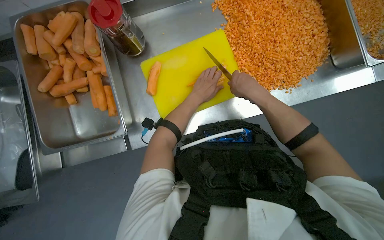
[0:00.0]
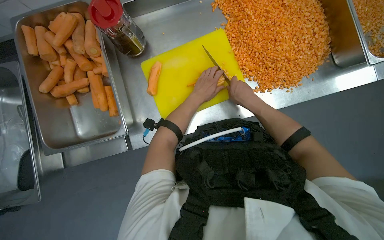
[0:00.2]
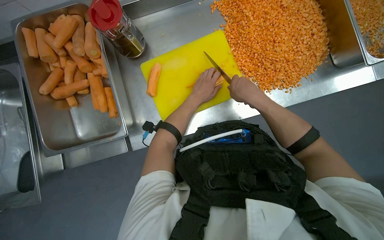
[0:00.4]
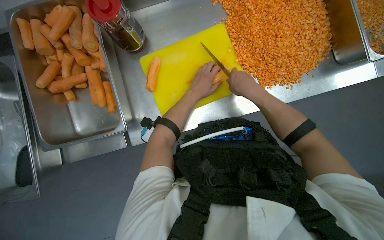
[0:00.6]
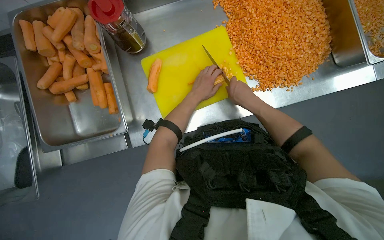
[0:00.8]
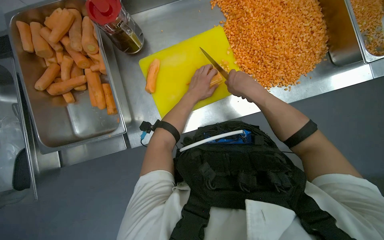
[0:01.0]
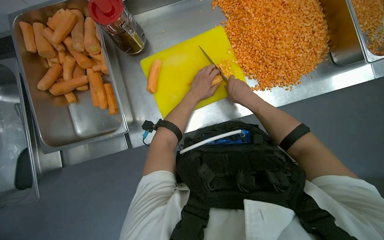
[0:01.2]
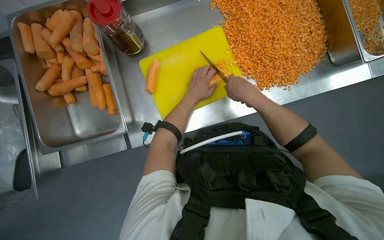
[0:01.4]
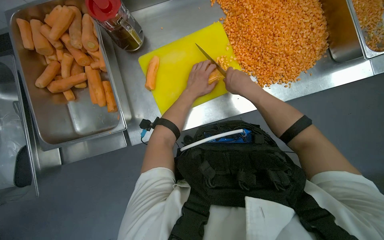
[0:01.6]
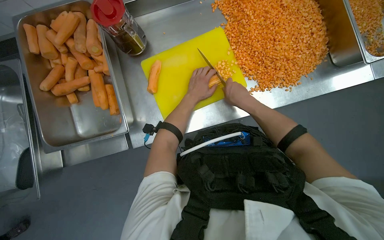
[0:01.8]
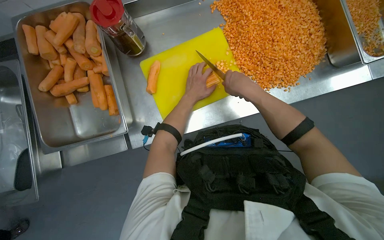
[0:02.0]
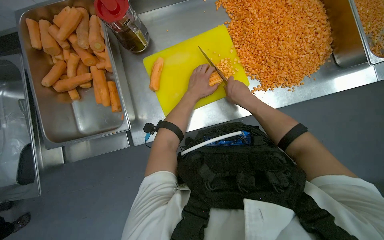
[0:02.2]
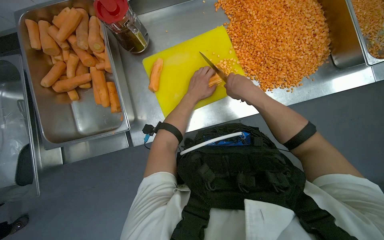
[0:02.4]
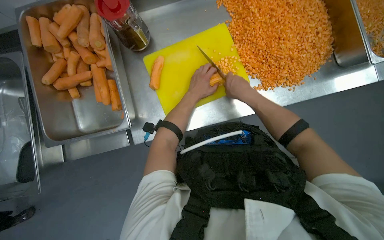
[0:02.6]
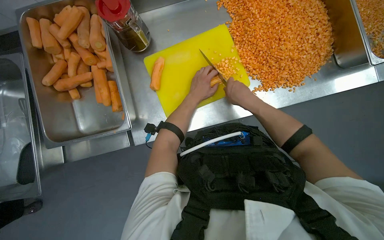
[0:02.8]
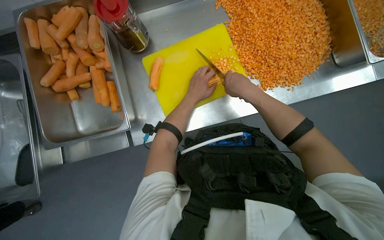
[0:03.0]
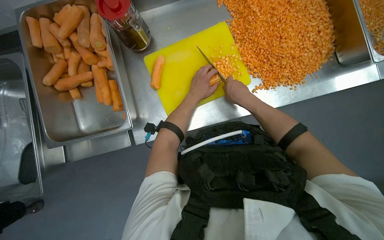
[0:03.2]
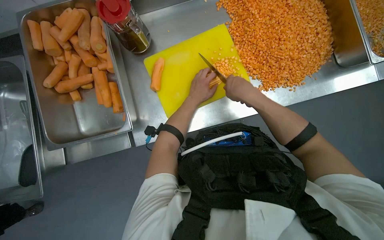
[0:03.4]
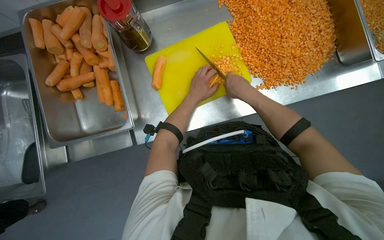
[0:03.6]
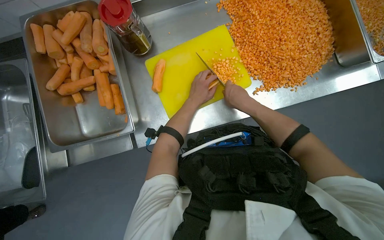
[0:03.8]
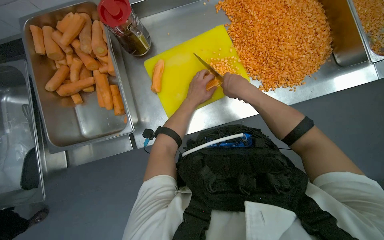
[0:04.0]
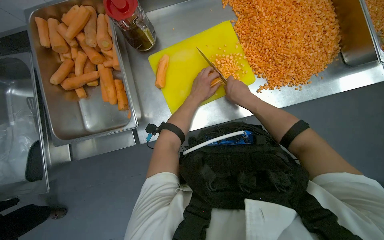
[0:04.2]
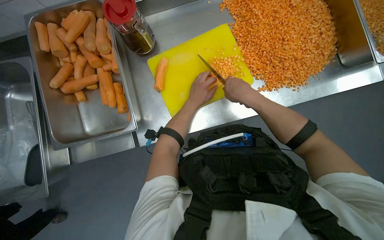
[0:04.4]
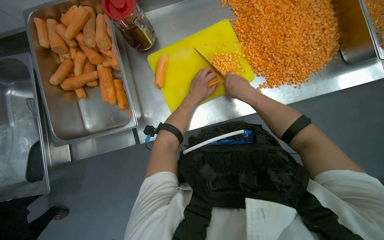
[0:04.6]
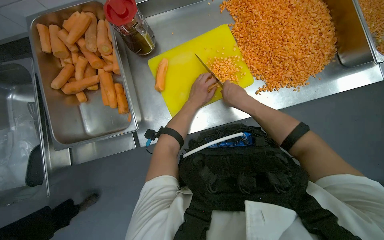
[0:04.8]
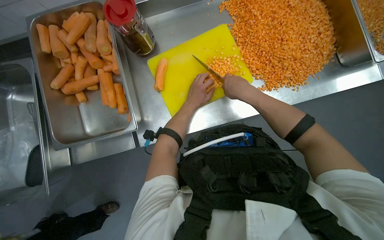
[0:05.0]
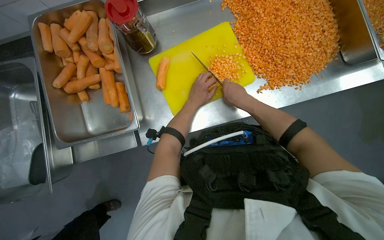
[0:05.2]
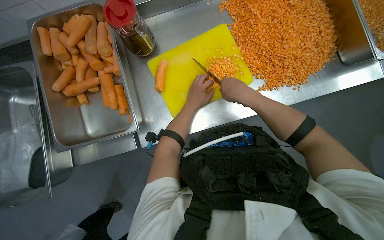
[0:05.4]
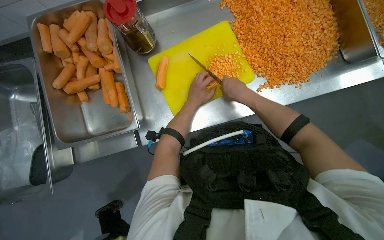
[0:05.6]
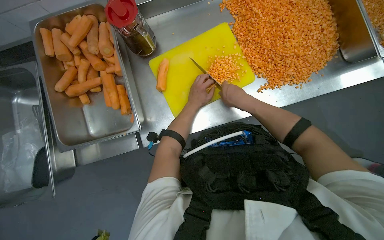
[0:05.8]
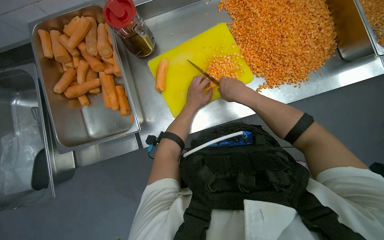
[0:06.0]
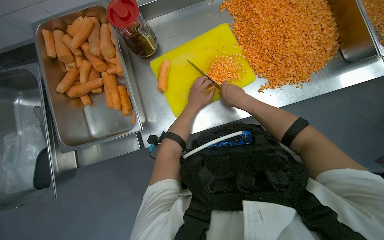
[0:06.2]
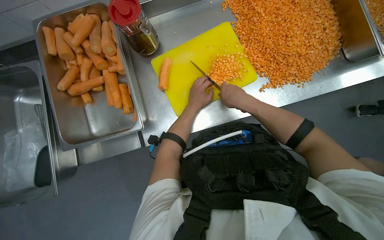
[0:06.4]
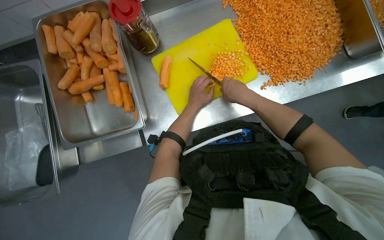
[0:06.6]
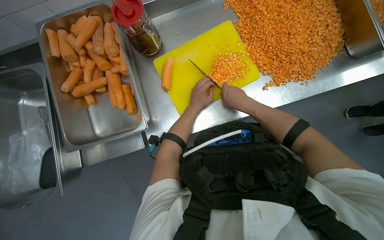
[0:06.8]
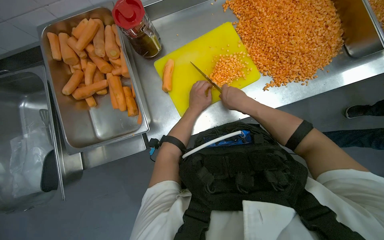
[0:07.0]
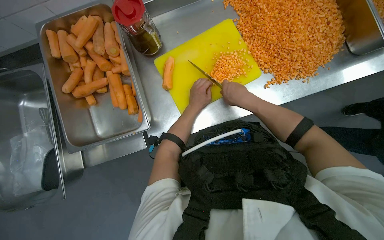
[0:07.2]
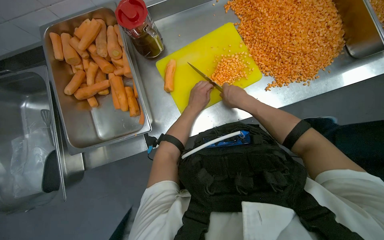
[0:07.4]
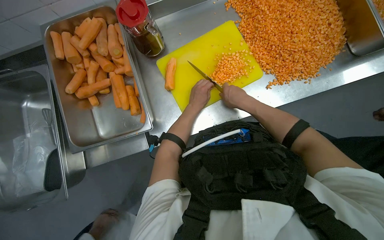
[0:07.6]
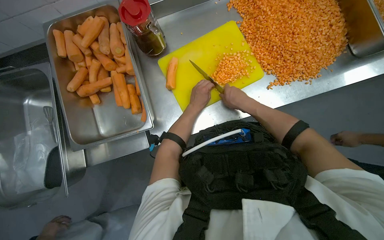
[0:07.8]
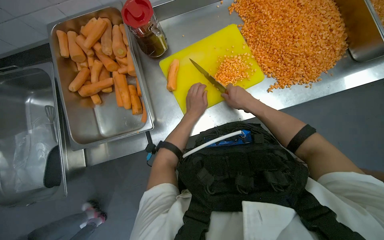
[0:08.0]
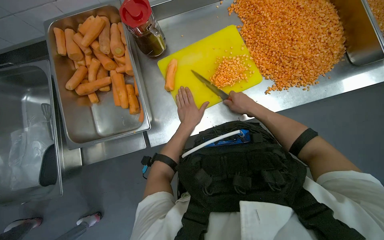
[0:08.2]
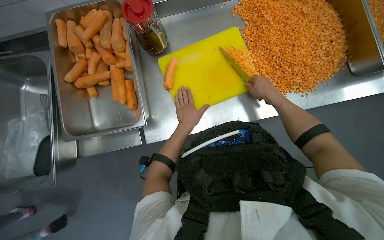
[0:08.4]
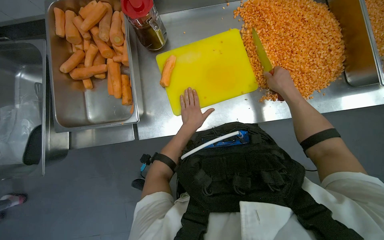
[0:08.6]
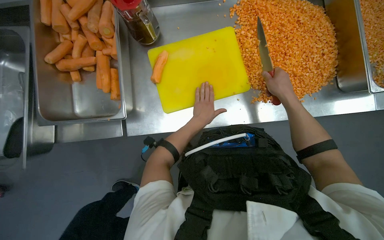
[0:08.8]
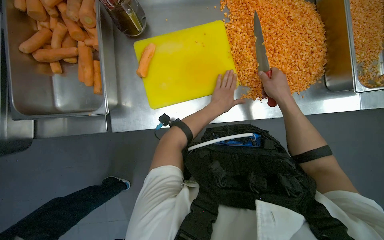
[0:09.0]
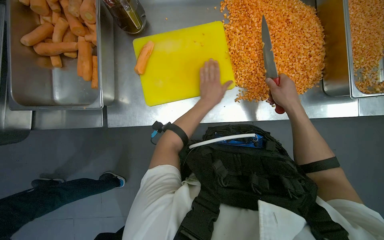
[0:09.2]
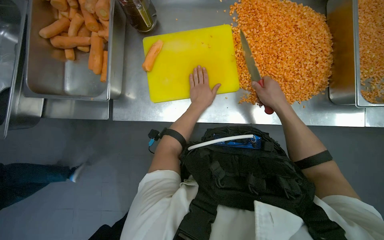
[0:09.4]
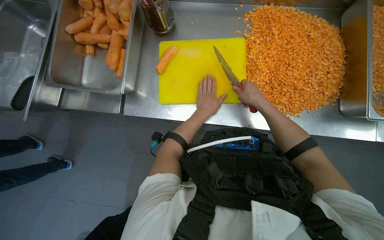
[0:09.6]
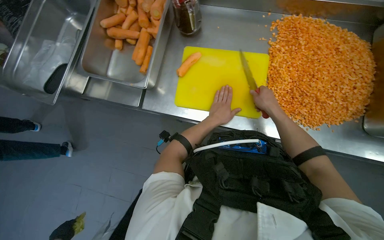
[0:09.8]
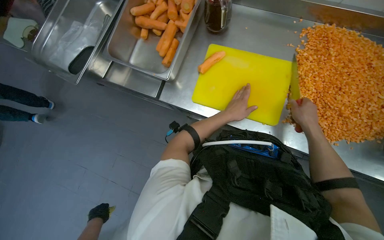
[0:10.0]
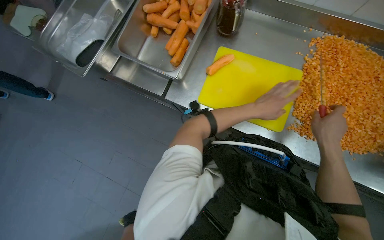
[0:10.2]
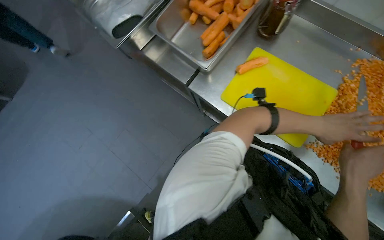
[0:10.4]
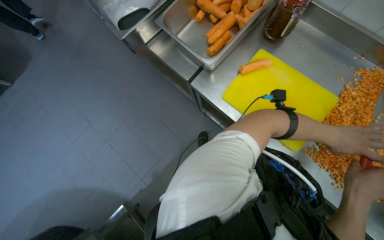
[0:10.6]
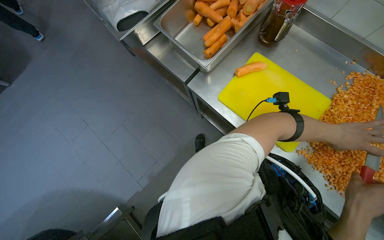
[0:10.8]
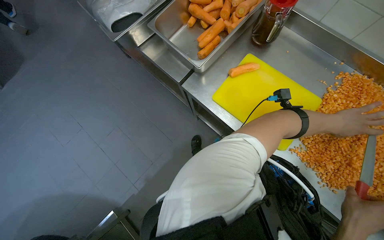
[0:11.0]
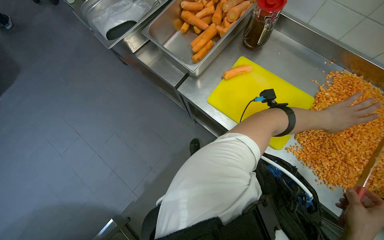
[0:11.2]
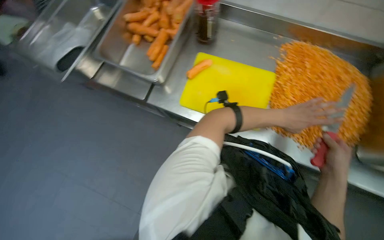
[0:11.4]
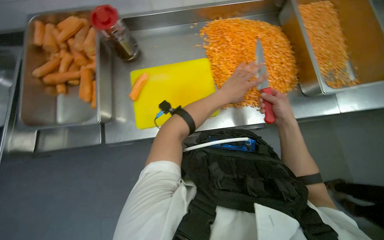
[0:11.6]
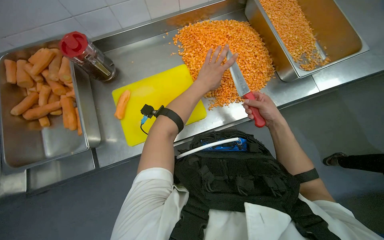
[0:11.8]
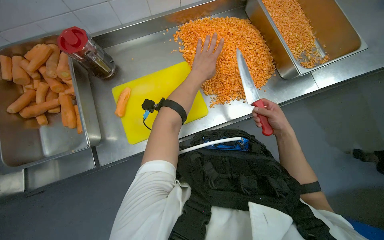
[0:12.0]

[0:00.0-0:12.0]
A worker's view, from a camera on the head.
Job: preparing food.
The whole recording: Dicing carrots on cutting board. The worker dices carrots on a yellow cutting board and scrapes them into a metal tray.
0:00.0 to 0:06.0: The hands make small movements and keep their place.
0:06.0 to 0:07.6: The hands are busy where they are.
0:07.6 to 0:09.0: Both hands move to the right, about 20 cm.
0:09.0 to 0:10.4: The head turns to the left by some 45 degrees.
0:10.4 to 0:12.0: The head turns to the right by some 60 degrees.

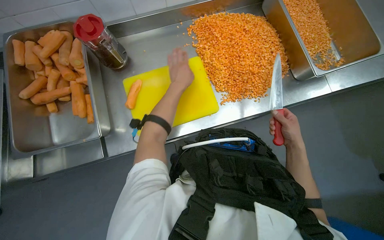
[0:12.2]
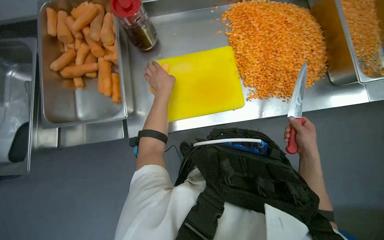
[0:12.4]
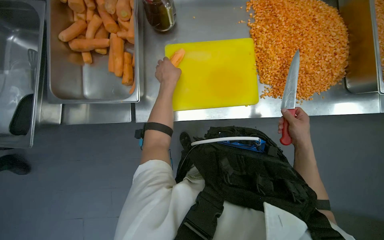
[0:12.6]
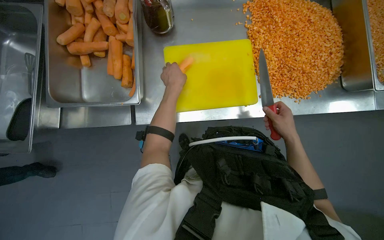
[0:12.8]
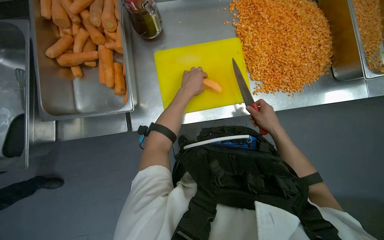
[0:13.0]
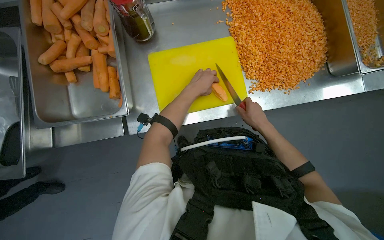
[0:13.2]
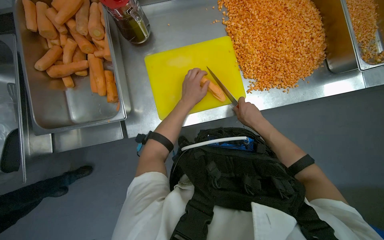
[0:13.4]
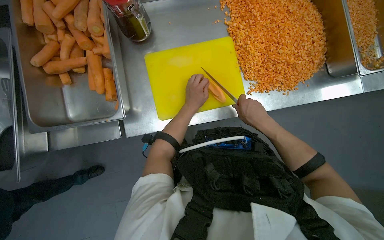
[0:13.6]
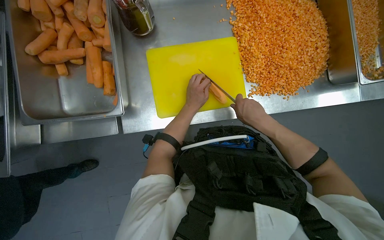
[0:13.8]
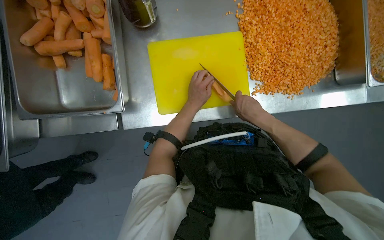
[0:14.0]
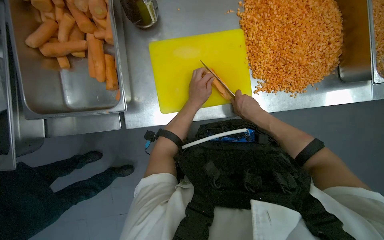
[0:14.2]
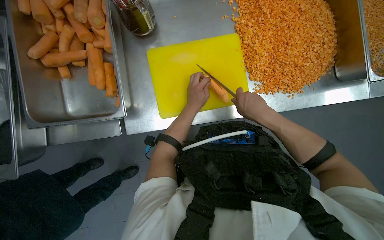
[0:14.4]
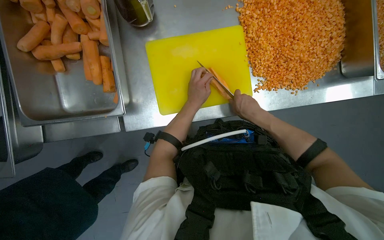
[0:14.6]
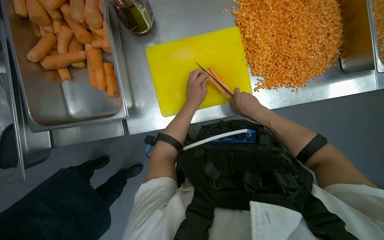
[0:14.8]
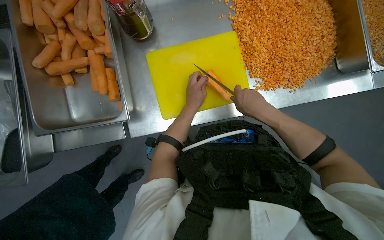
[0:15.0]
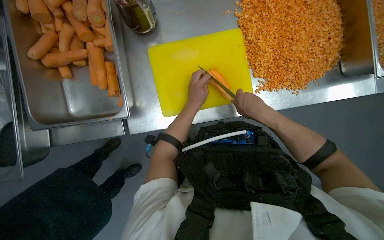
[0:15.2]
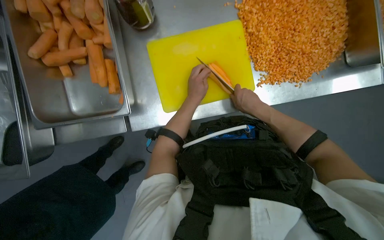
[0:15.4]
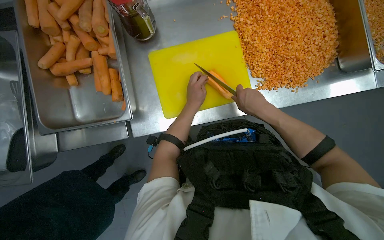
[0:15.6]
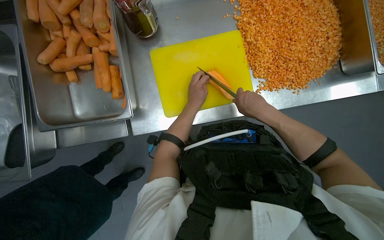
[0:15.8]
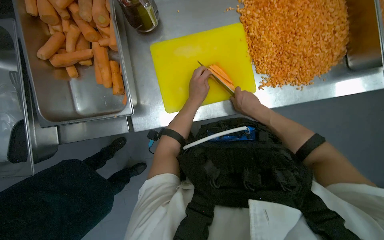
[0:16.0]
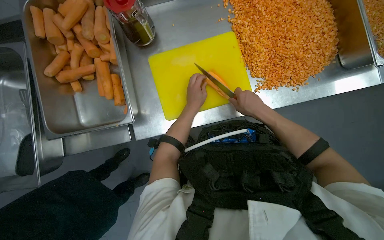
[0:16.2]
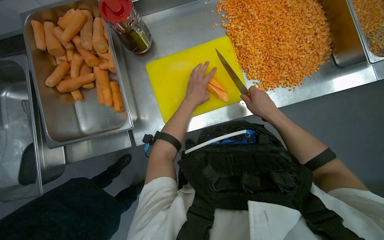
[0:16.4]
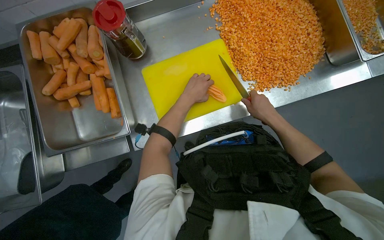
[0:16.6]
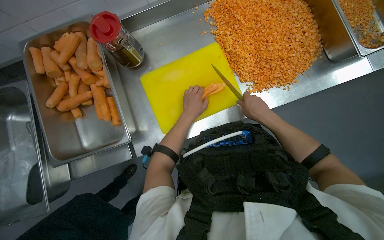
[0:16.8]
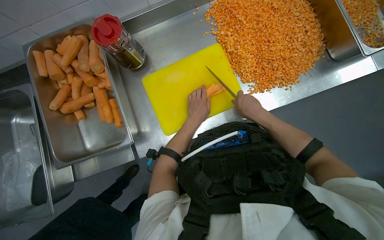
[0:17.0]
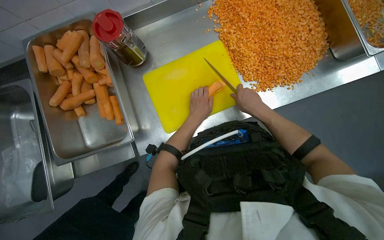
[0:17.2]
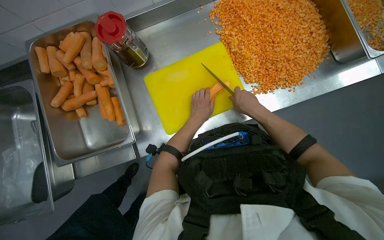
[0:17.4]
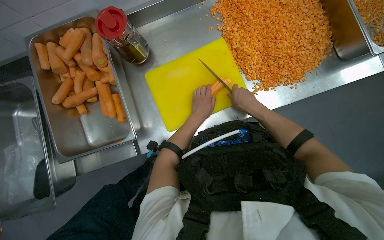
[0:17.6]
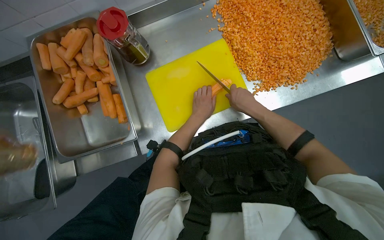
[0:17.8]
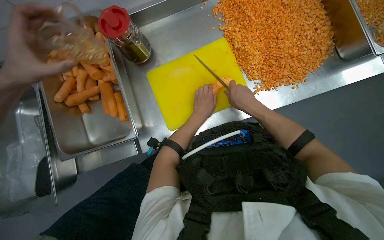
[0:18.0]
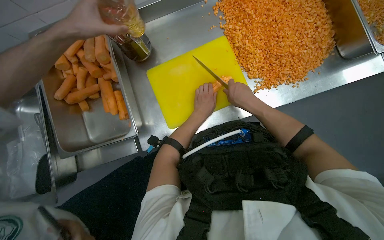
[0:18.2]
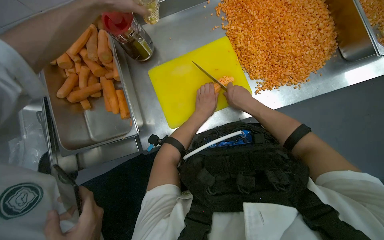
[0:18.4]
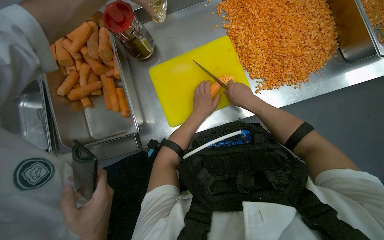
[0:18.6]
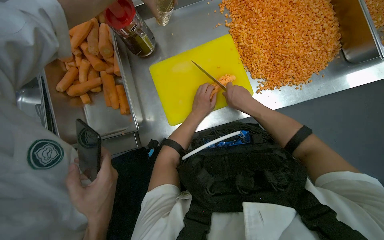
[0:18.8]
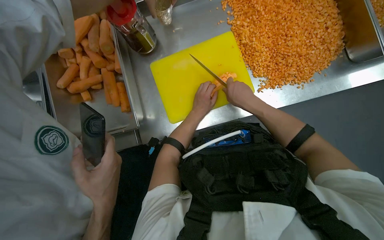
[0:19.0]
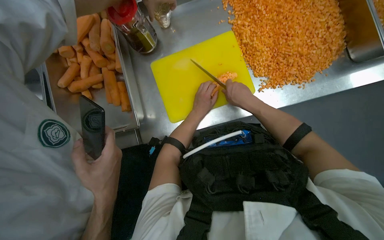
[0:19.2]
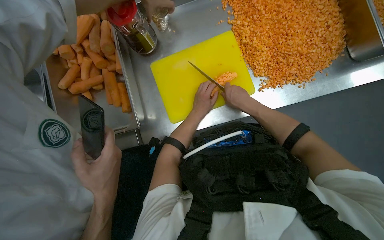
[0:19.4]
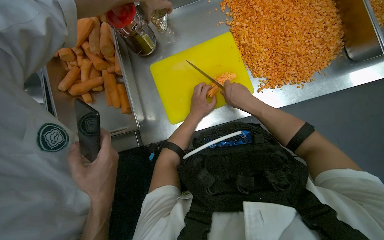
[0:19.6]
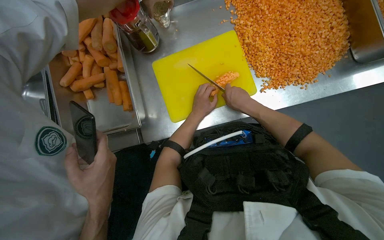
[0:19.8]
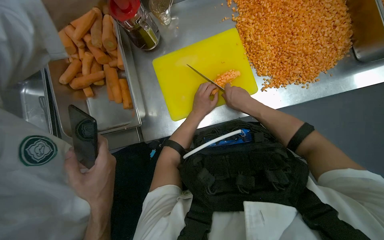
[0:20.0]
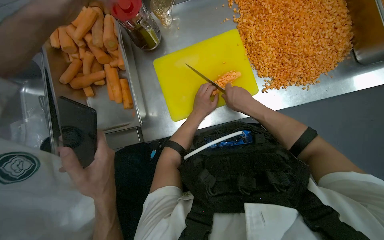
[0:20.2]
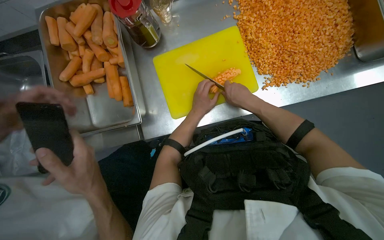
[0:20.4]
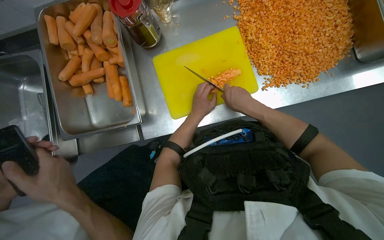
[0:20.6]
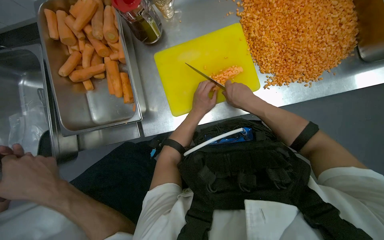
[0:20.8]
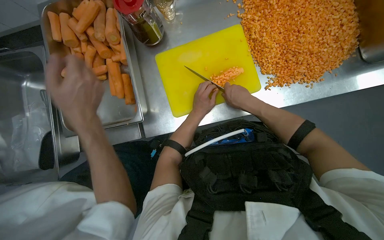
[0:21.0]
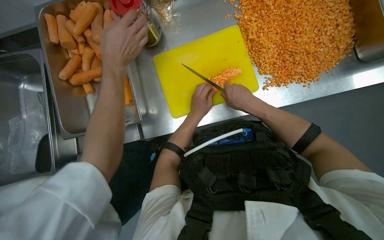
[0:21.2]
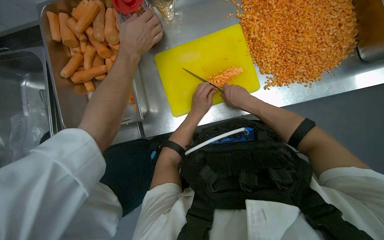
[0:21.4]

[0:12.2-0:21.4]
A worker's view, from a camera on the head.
Job: preparing food.
The whole recording: Dicing carrots on cutting board. The worker dices carrots on a yellow cutting board and scrapes them into a metal tray.
0:12.2 to 0:13.8: The left hand heads down the picture, covering roughly 10 cm. The right hand heads to the left and up the picture, covering some 30 cm.
0:13.8 to 0:16.8: The hands work in one place, with small movements.
0:16.8 to 0:18.4: The hands stay close to where they were, moving slightly.
0:18.4 to 0:21.4: The hands make small movements and keep their place.
